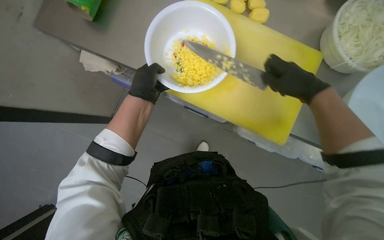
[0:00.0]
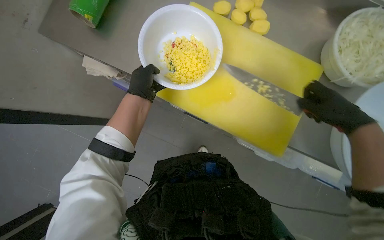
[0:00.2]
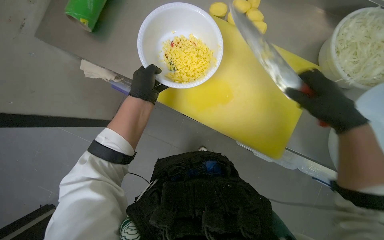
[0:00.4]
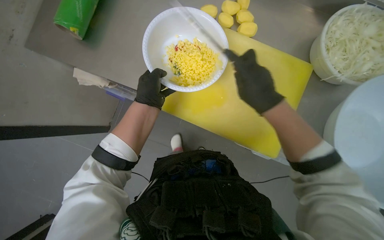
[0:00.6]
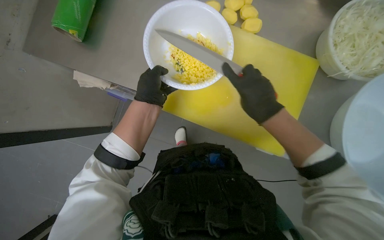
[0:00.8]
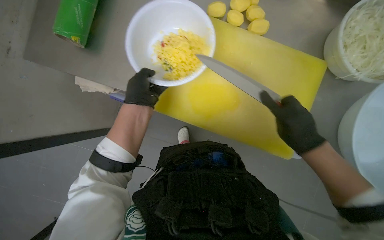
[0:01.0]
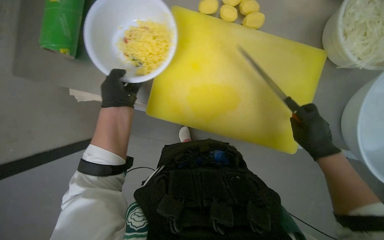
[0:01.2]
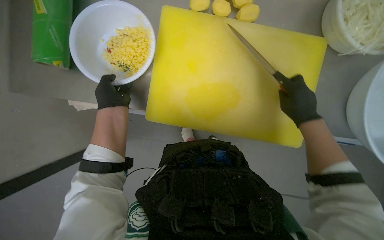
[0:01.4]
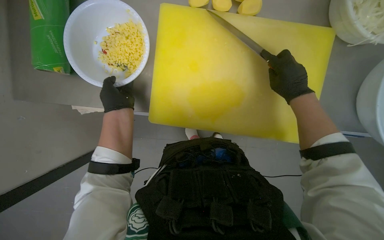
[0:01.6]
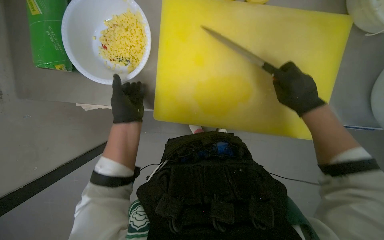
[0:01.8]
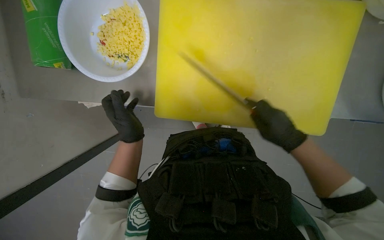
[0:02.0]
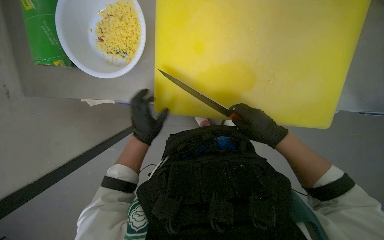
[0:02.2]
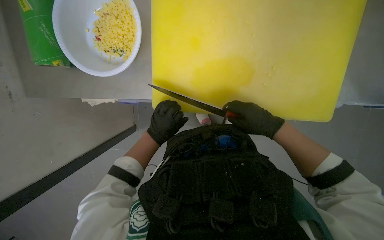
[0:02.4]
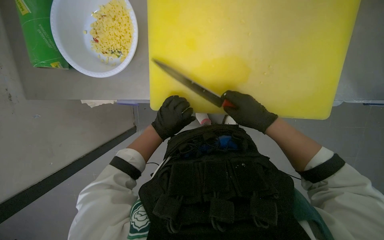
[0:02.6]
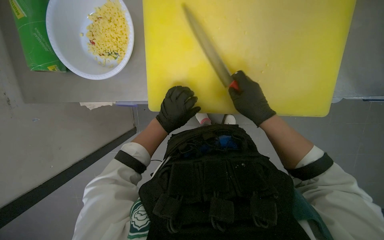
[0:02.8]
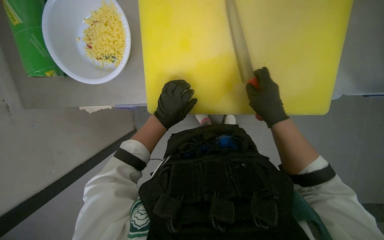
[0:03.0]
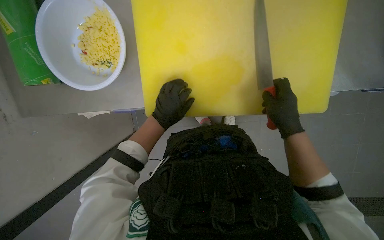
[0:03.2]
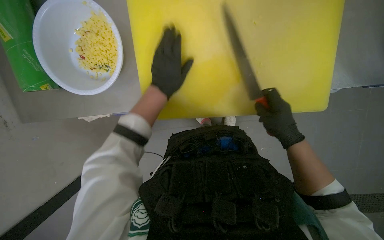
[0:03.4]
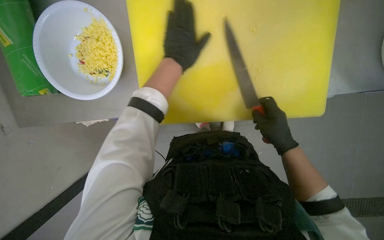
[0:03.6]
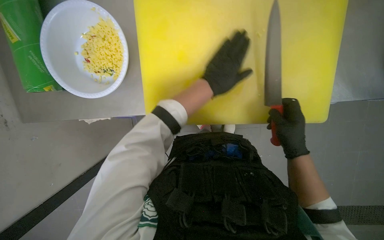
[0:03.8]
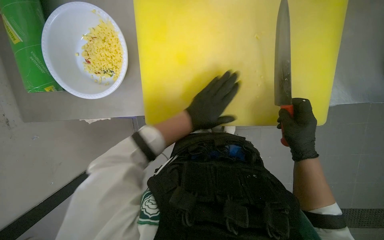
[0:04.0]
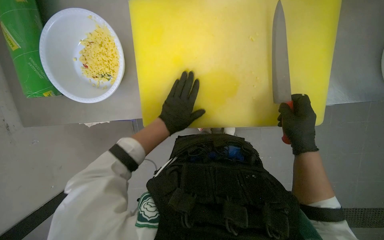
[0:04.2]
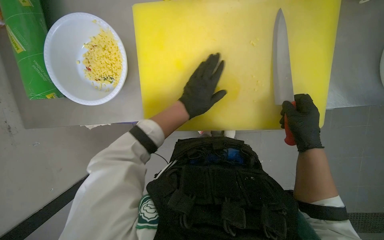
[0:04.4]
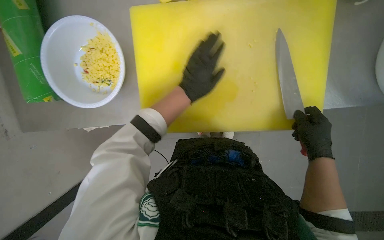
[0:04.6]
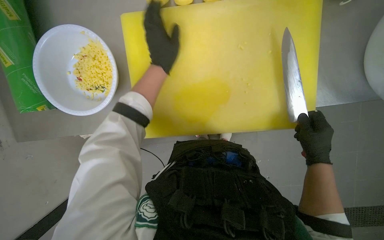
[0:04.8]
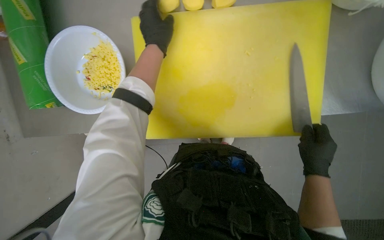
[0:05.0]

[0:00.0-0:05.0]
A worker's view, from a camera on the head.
Job: preparing food.
The whole recording: Chopping potatoes. The worker slices and dices potatoes on a cutting board, then transfers them to a bowl.
1.6 to 3.4 s: The right hand shifts about 20 cm down the picture; the left hand moves to the right, about 15 cm, and moves approximately 15 cm down the picture and comes back.
3.4 to 5.0 s: The right hand shifts roughly 10 cm to the right, while the left hand swings up and down the picture, roughly 20 cm each way, with 2 reversals.

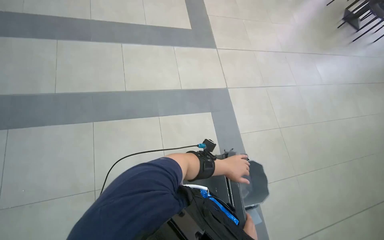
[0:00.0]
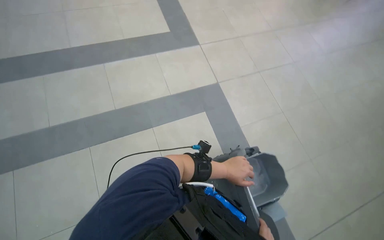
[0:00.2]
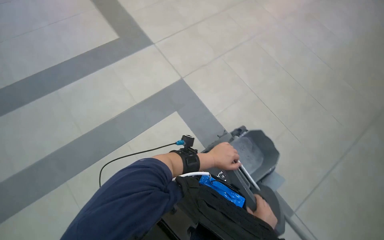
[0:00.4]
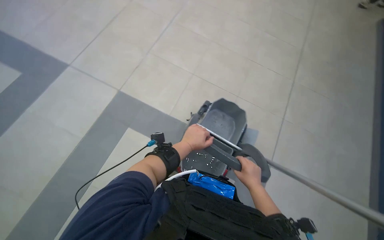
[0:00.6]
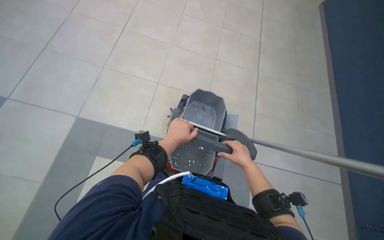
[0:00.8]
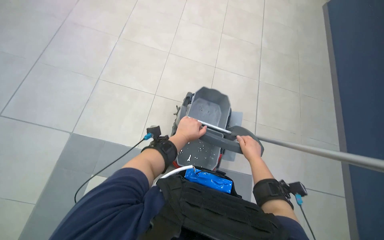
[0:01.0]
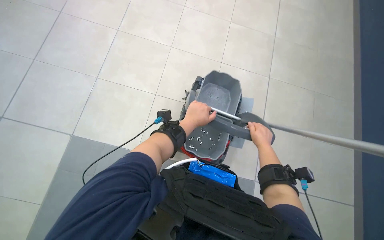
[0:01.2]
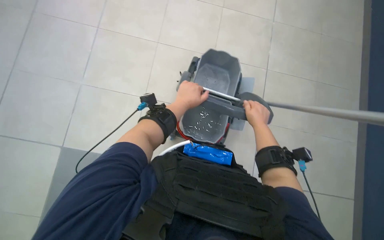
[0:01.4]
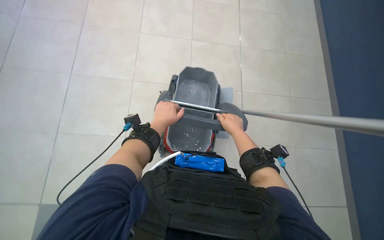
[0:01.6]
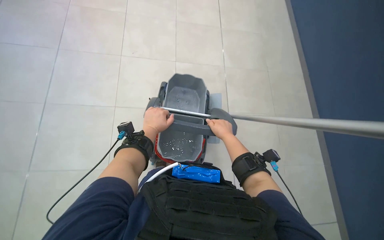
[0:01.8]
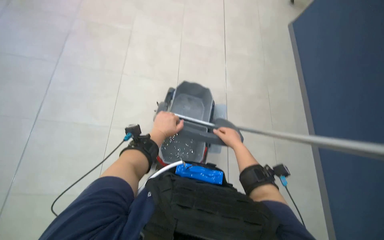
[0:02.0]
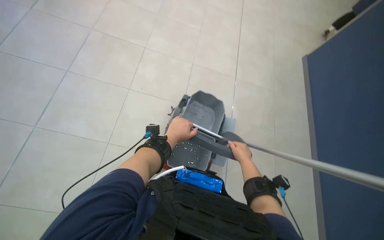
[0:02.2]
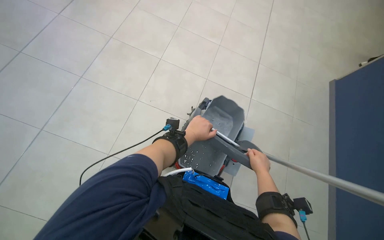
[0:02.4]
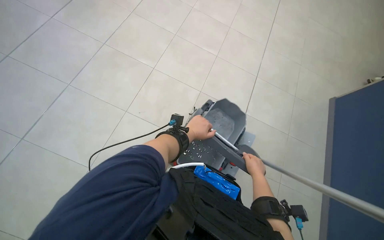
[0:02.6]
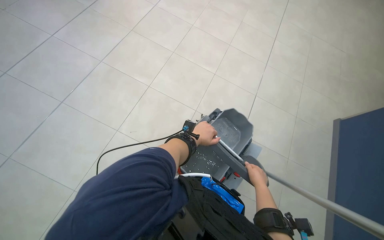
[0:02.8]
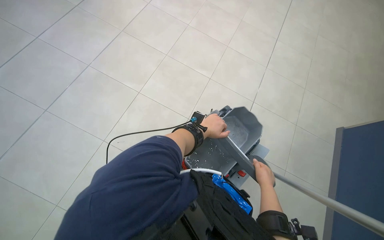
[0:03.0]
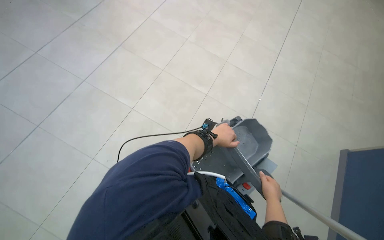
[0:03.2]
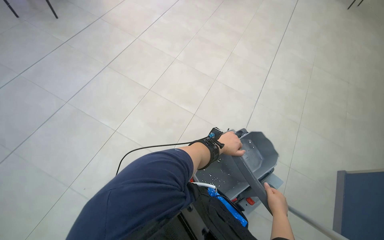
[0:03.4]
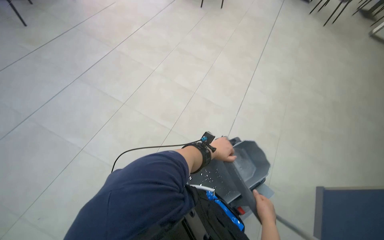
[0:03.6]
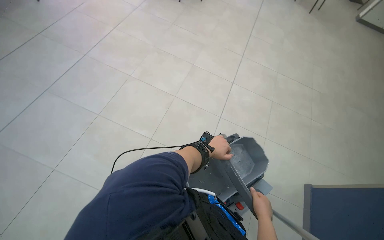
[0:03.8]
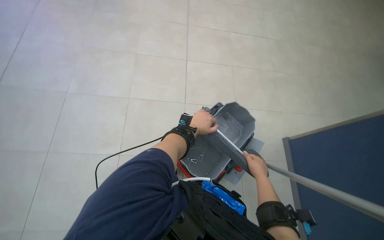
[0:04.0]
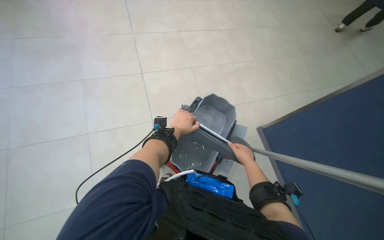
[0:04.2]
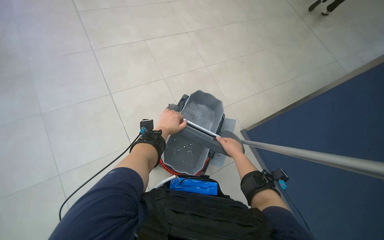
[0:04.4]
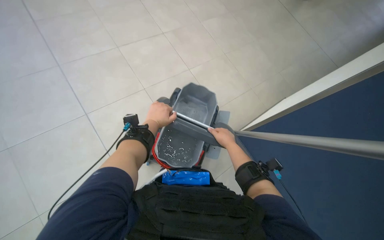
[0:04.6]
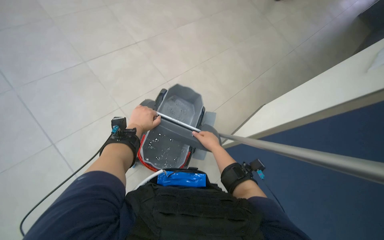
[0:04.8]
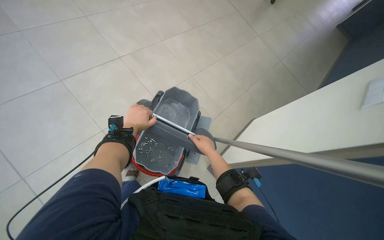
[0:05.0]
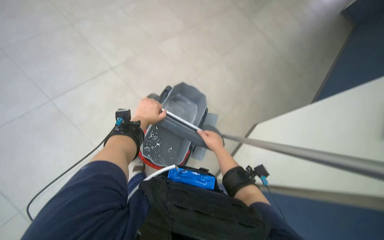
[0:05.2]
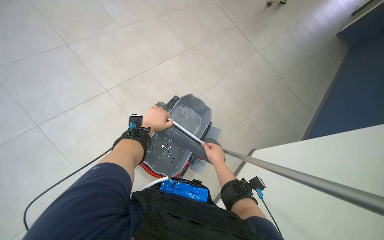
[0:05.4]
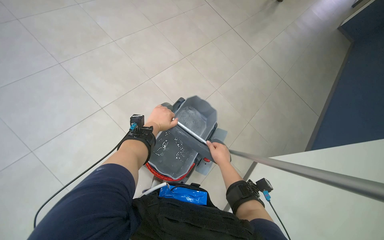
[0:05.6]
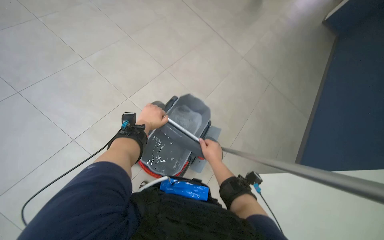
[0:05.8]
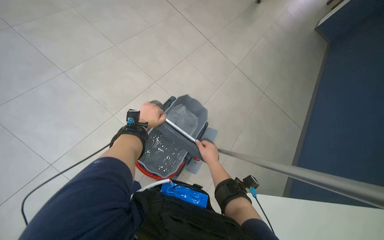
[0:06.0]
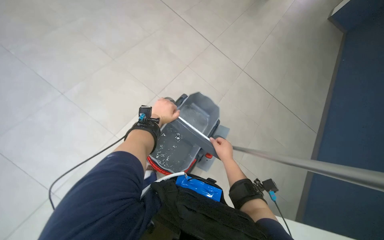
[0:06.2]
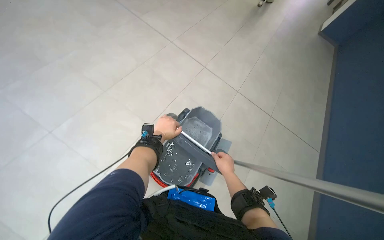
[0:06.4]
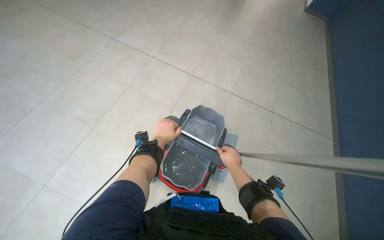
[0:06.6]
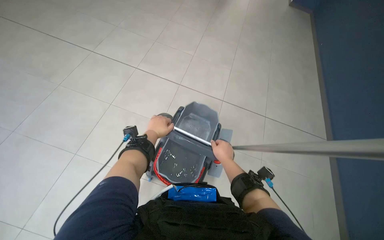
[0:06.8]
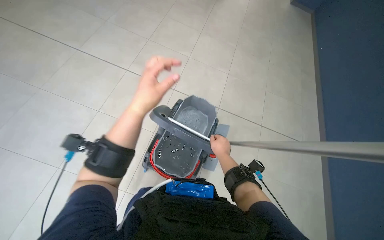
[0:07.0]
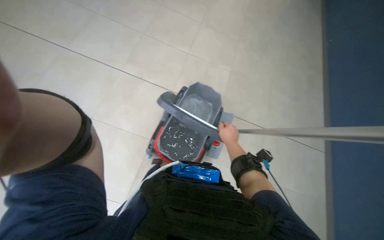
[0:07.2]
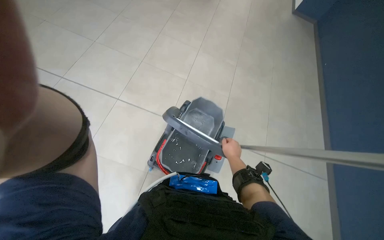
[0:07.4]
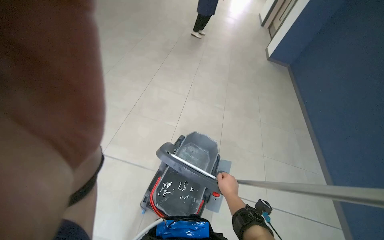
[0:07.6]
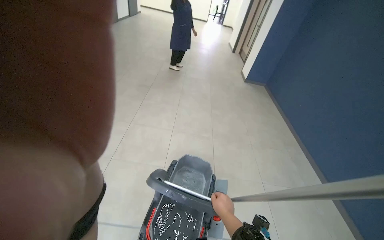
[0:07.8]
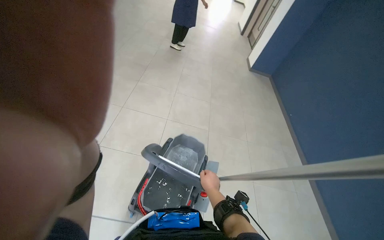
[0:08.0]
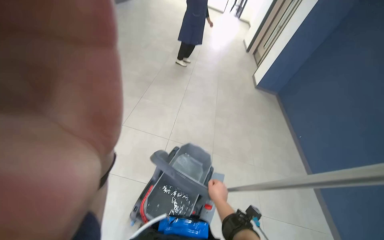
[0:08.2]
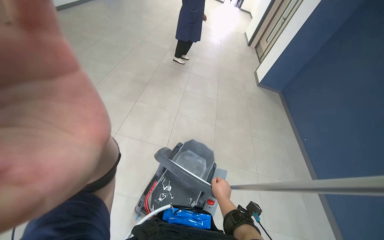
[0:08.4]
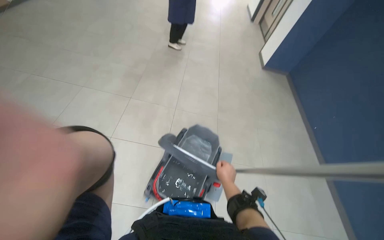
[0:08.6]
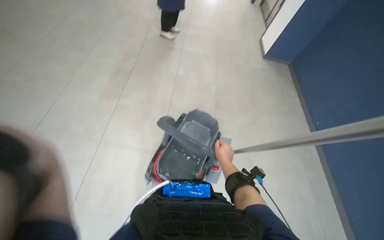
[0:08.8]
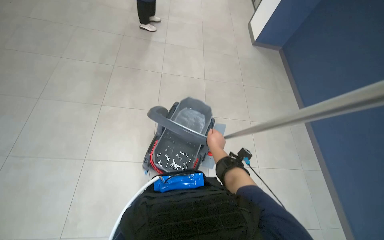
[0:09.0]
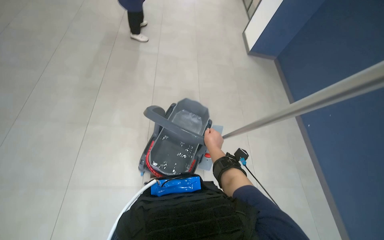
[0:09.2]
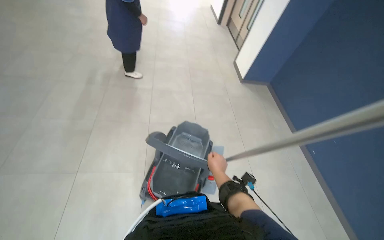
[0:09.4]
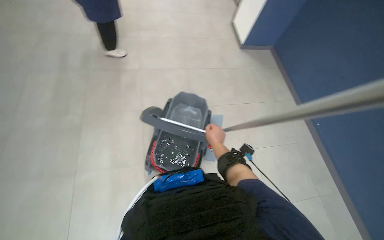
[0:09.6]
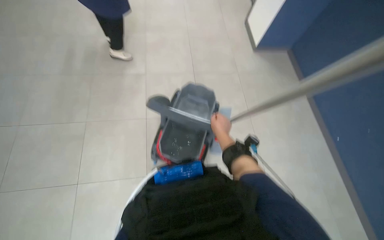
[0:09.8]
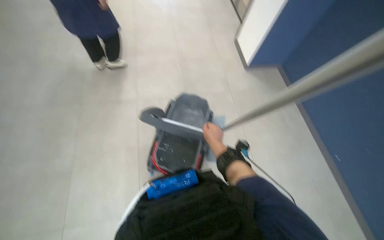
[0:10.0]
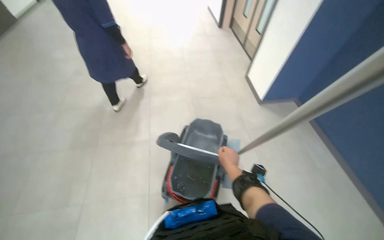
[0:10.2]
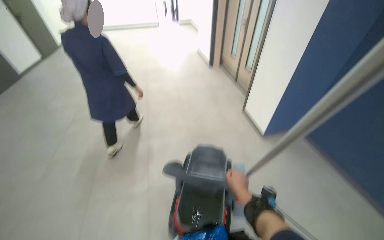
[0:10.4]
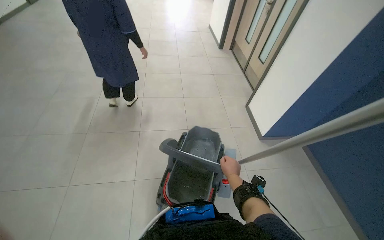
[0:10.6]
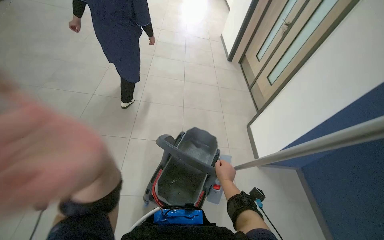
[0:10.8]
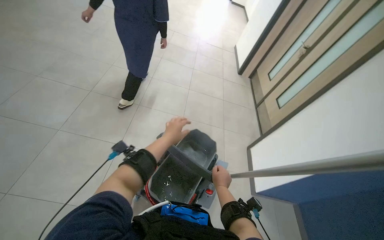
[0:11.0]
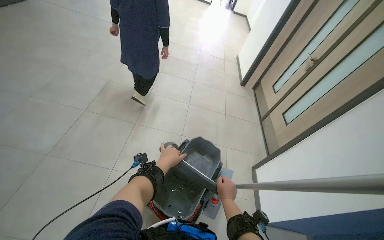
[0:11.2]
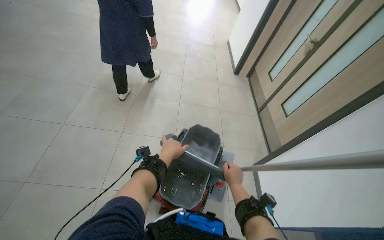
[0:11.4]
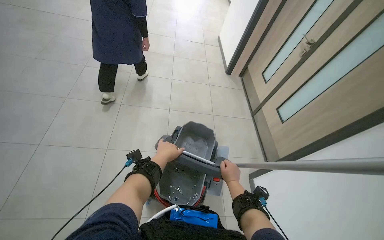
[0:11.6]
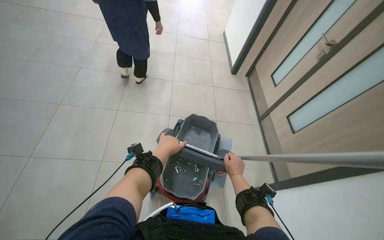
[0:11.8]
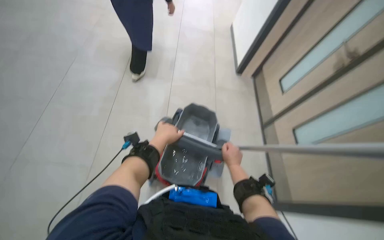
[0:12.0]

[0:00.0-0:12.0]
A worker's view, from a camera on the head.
Job: preparing cleaning supplies.
The whole recording: Moving cleaning cart. The worker pushes the cleaning cart through a hallway and into a room.
0.0 to 1.6 s: The head rotates about 80 degrees to the right.
1.6 to 3.0 s: The view tips upward by roughly 15 degrees. The left hand goes some 10 cm farther from the camera. Meanwhile the right hand moves down the picture, approximately 15 cm.
3.0 to 4.4 s: The wearer moves roughly 1 m. The head rotates approximately 40 degrees to the right.
4.4 to 6.0 s: The hands are busy where they are.
6.0 to 7.6 s: The camera pitches upward, by about 20 degrees.
9.0 to 10.4 s: The camera pitches upward, by about 20 degrees.
10.4 to 12.0 s: Everything in view rotates roughly 35 degrees clockwise.

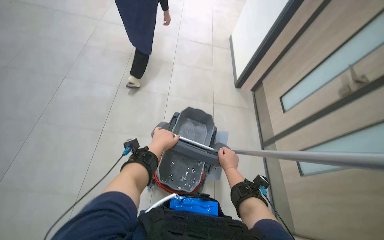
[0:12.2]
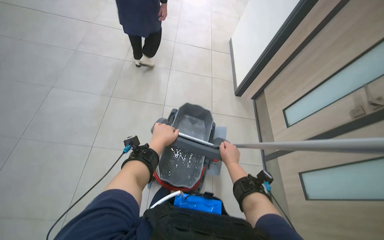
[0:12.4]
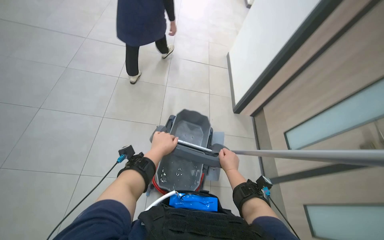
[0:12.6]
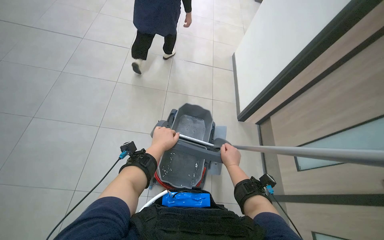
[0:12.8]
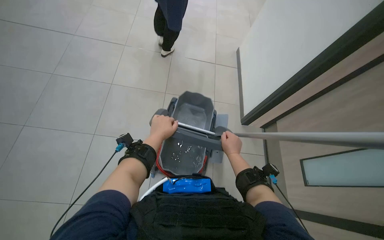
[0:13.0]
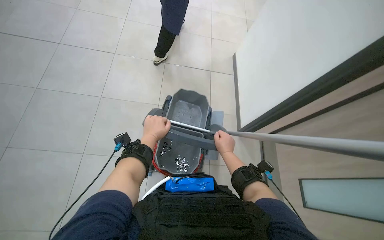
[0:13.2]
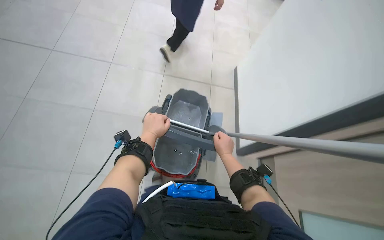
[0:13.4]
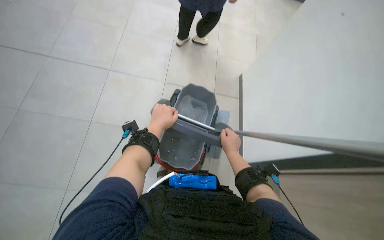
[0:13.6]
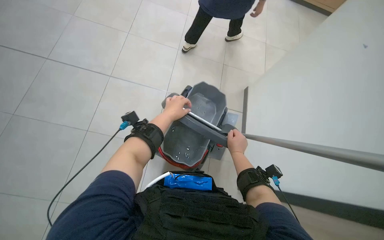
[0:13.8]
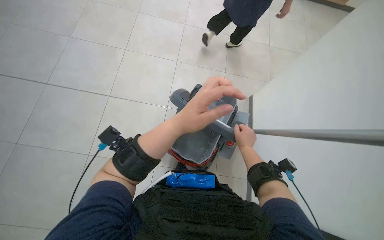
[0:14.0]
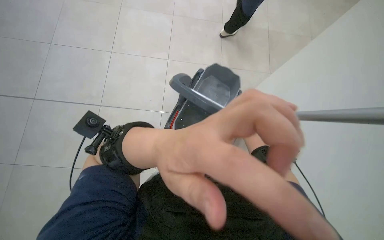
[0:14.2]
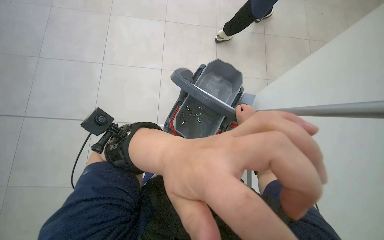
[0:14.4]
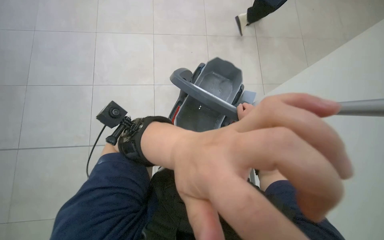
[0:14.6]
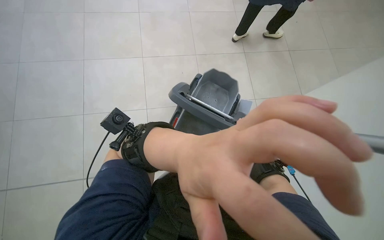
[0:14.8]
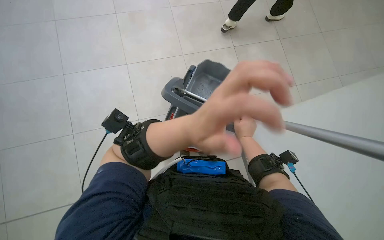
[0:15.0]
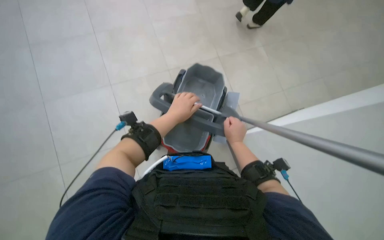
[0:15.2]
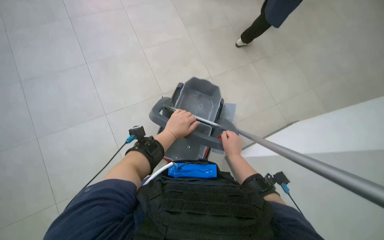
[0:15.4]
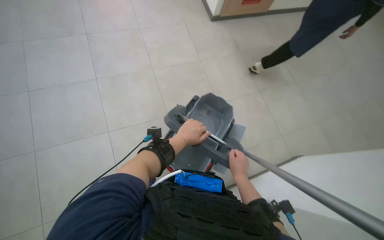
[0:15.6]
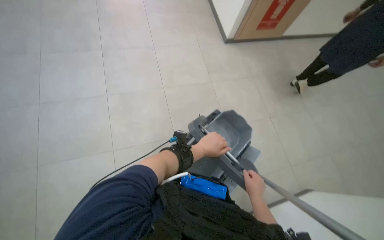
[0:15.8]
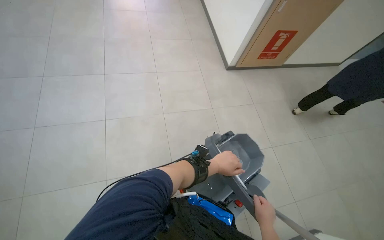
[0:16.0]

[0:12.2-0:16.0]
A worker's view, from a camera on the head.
Job: preparing cleaning supplies.
The whole recording: Moving cleaning cart. The worker pushes the cleaning cart through a hallway and into a room.
14.8 to 16.0 s: The camera pitches upward, by approximately 15 degrees.
